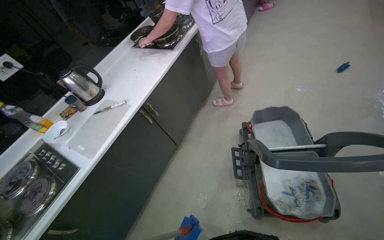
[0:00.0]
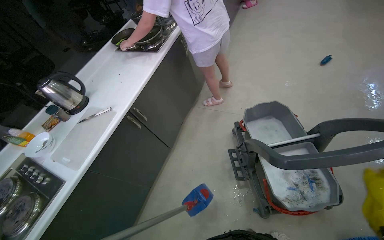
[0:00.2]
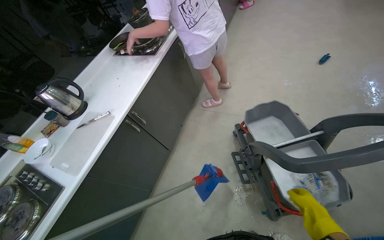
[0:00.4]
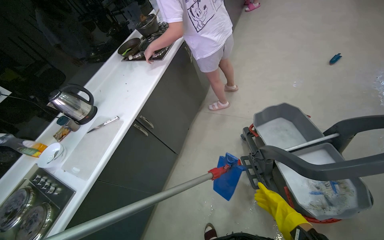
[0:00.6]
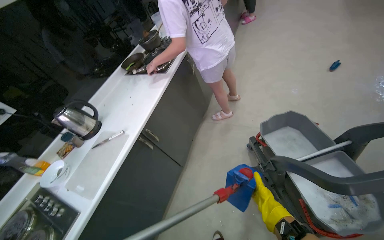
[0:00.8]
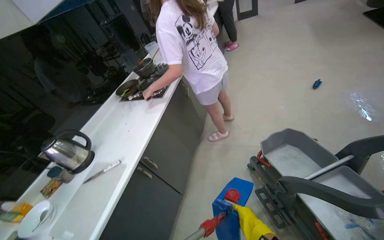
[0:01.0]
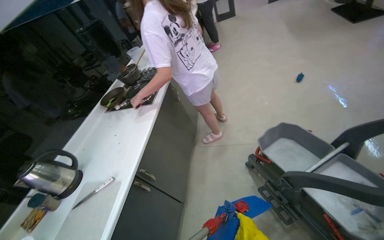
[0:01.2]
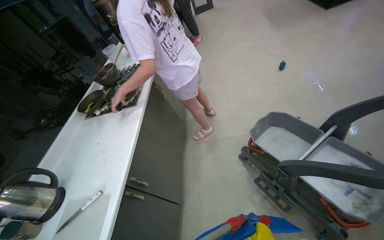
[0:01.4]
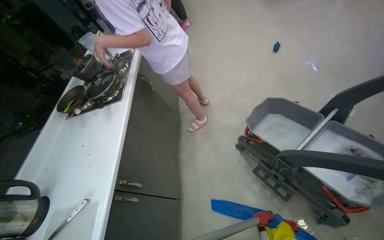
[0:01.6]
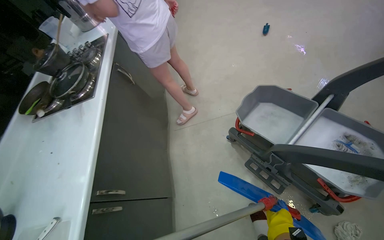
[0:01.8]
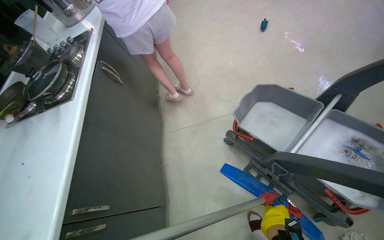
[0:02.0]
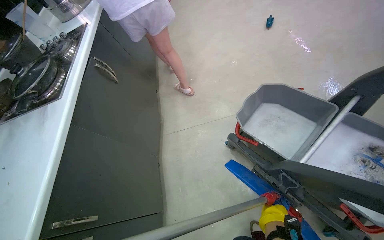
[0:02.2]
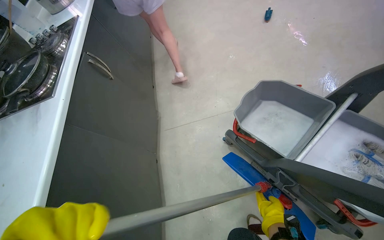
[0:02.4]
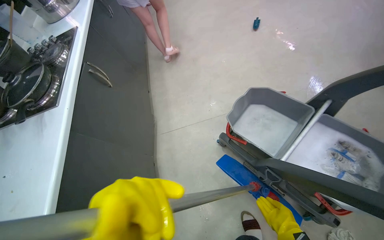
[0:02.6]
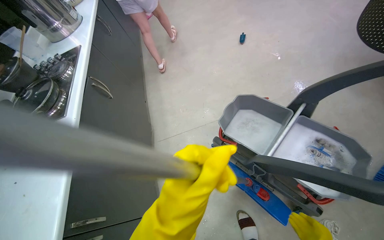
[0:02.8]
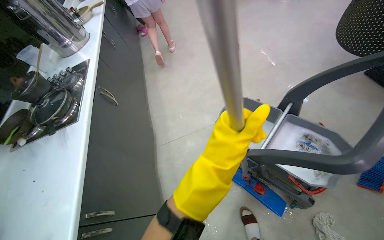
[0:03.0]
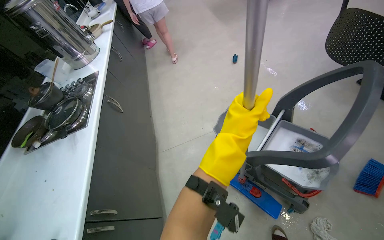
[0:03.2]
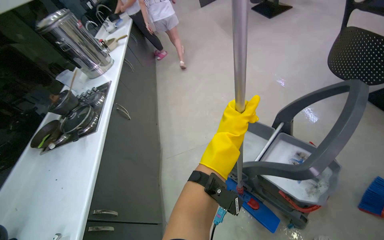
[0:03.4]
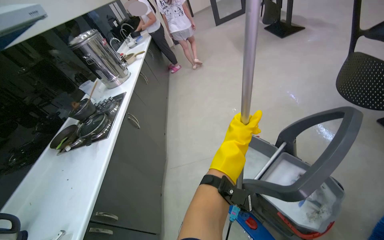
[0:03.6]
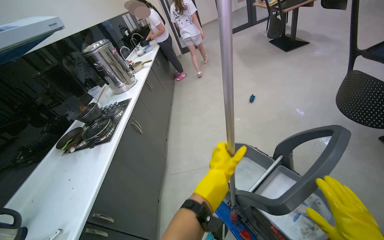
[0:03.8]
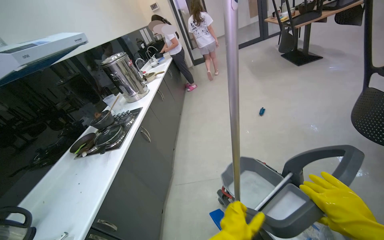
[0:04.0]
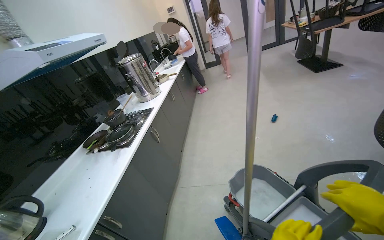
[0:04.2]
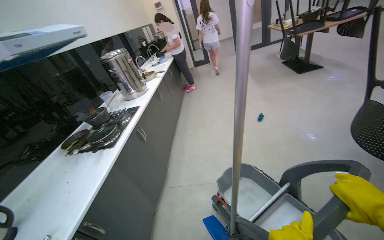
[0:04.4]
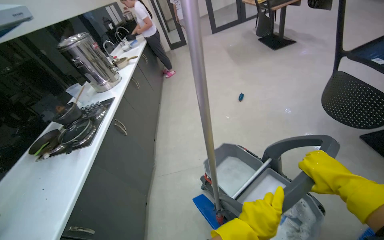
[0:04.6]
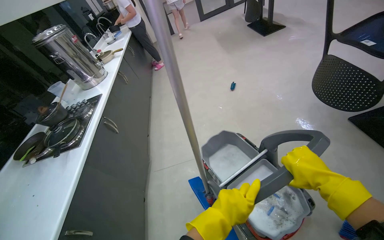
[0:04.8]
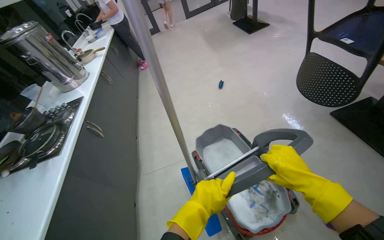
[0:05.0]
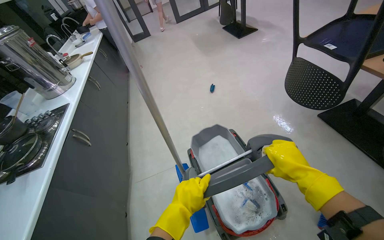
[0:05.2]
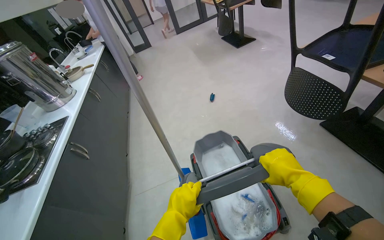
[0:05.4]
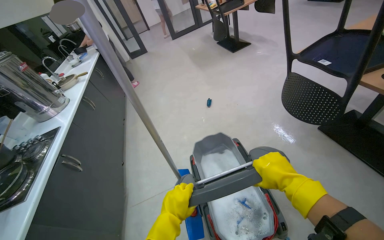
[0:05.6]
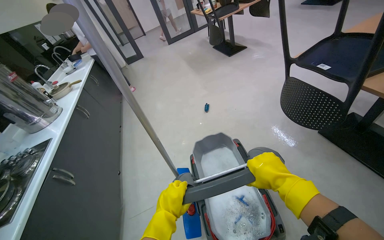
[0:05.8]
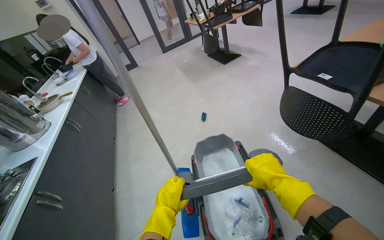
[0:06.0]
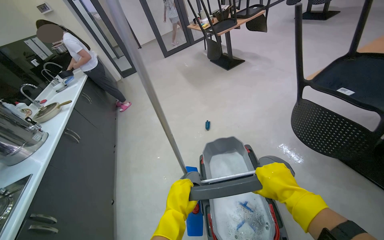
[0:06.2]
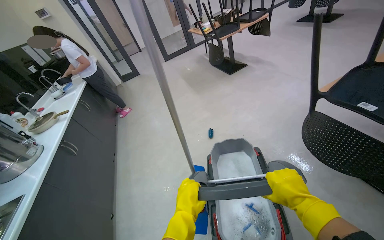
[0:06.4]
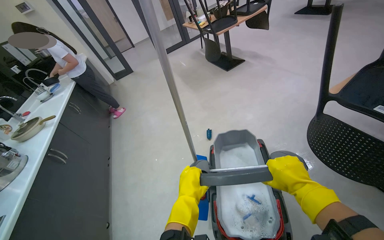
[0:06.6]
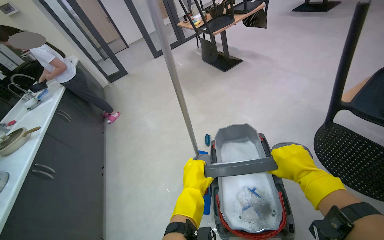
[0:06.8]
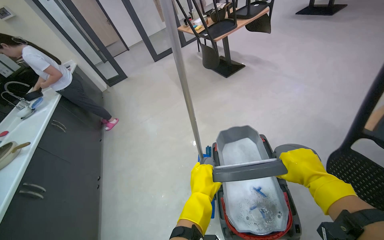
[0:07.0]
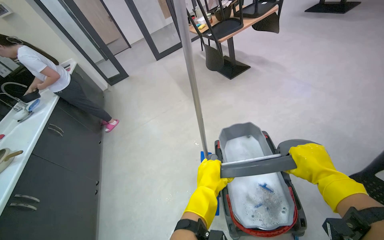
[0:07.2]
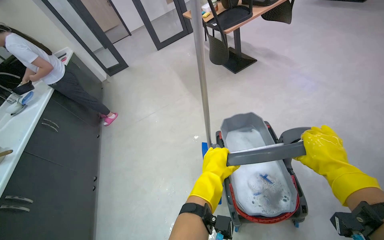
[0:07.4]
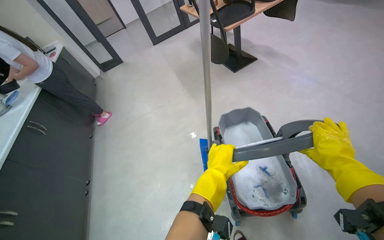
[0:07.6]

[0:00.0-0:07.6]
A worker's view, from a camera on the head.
Job: mopping floor.
The whole recording: Mopping kitchen floor. The worker mops the kitchen floor with a flat mop, periodically cleaning the mop head in a bucket.
0:00.0 to 0:01.6: The head rotates some 30 degrees to the right.
0:03.0 to 0:04.6: The view tips upward by roughly 10 degrees.
0:04.6 to 0:06.0: The wearer looks roughly 15 degrees further to the right. Both hands travel together to the left, about 15 cm.
0:06.0 to 0:07.6: The camera is carried approximately 90 cm.

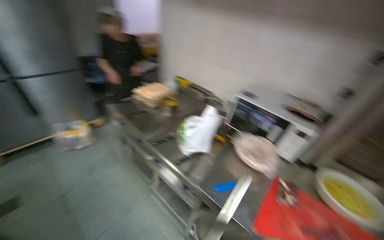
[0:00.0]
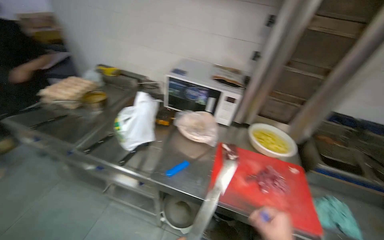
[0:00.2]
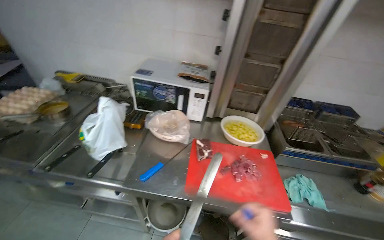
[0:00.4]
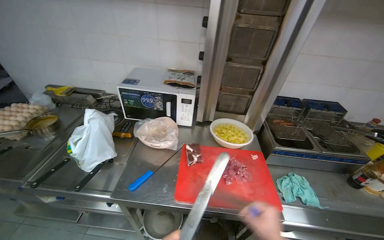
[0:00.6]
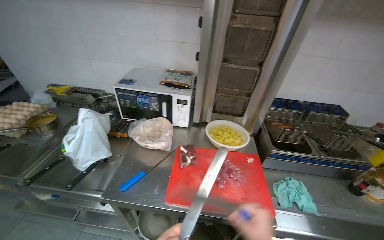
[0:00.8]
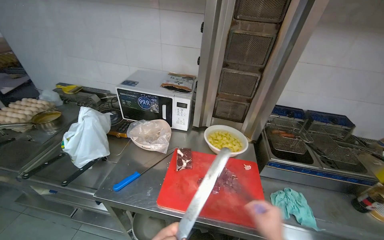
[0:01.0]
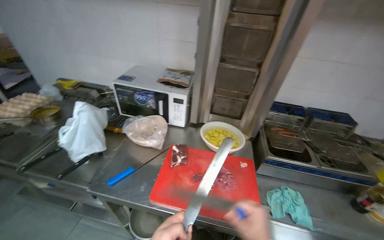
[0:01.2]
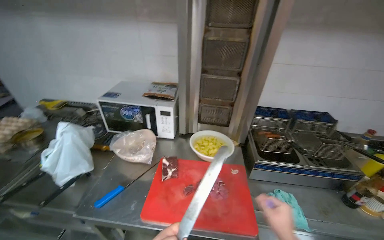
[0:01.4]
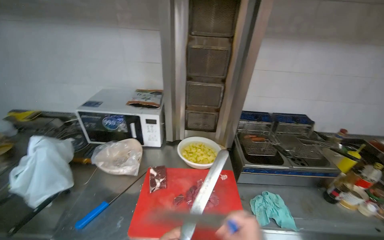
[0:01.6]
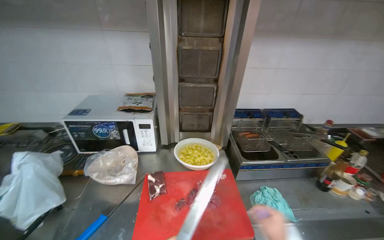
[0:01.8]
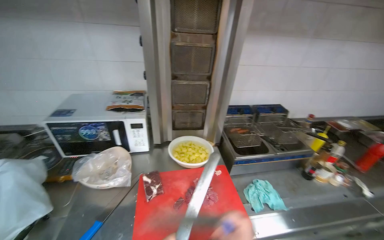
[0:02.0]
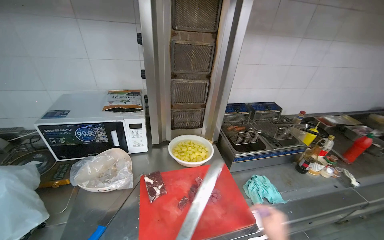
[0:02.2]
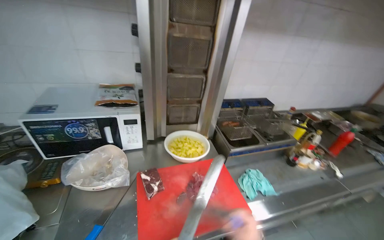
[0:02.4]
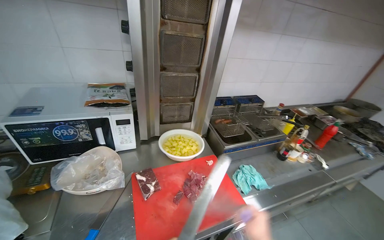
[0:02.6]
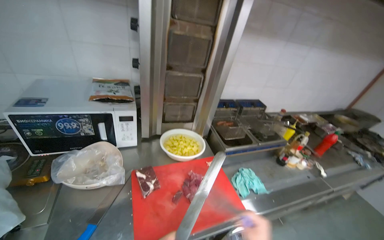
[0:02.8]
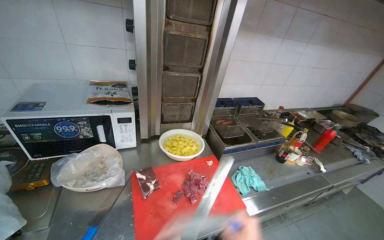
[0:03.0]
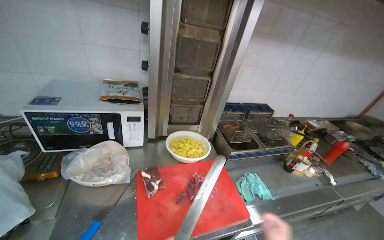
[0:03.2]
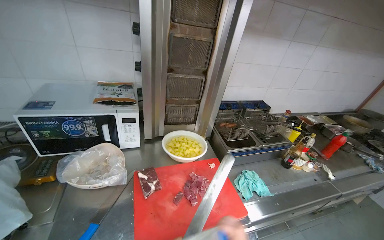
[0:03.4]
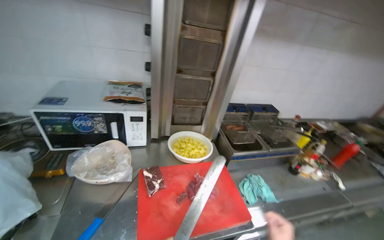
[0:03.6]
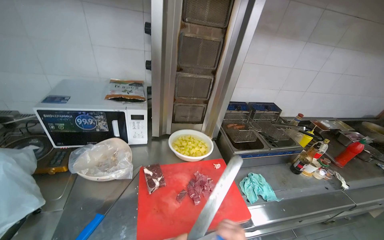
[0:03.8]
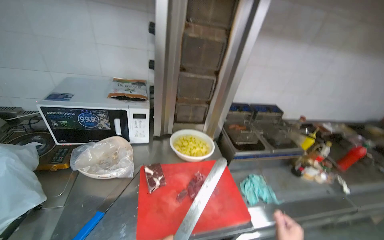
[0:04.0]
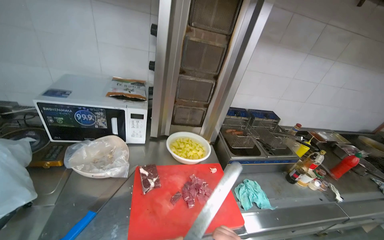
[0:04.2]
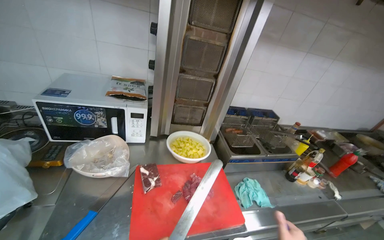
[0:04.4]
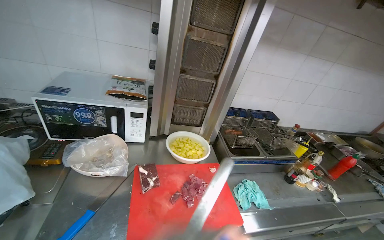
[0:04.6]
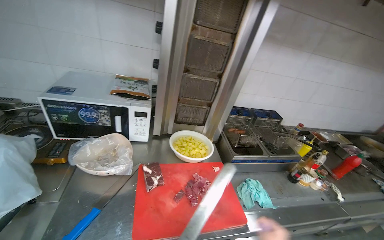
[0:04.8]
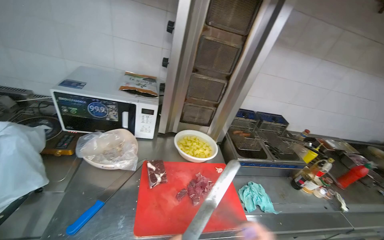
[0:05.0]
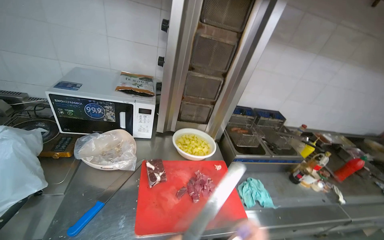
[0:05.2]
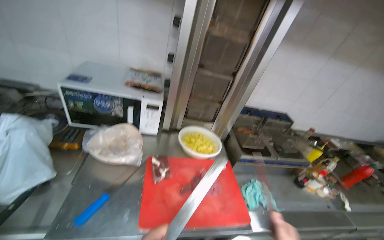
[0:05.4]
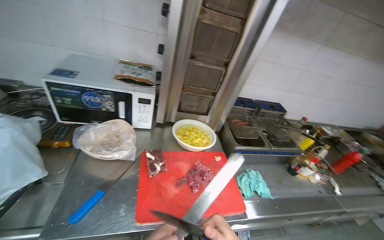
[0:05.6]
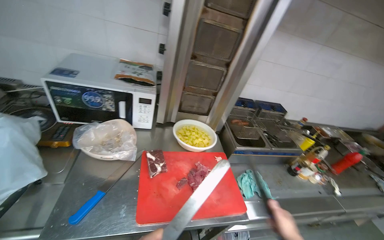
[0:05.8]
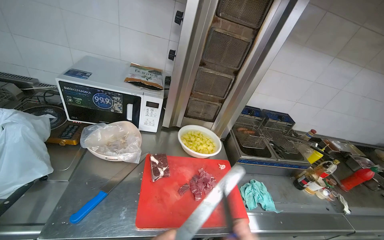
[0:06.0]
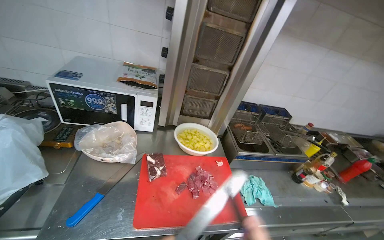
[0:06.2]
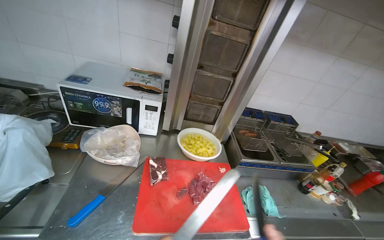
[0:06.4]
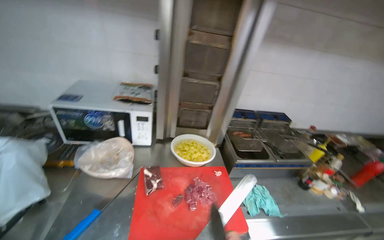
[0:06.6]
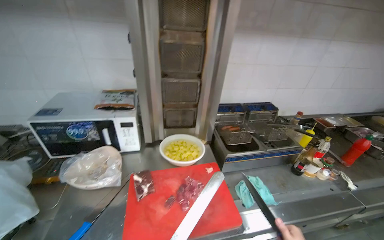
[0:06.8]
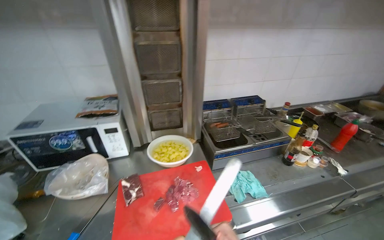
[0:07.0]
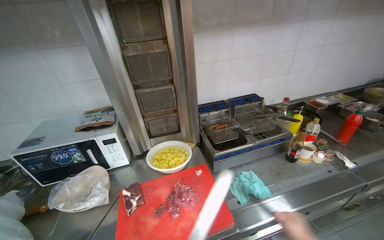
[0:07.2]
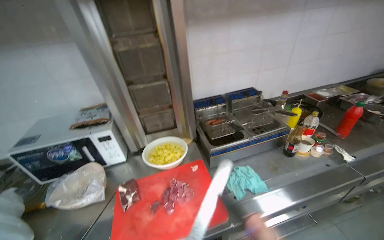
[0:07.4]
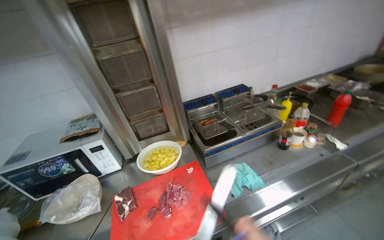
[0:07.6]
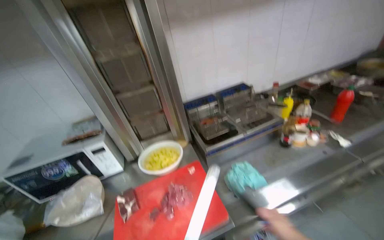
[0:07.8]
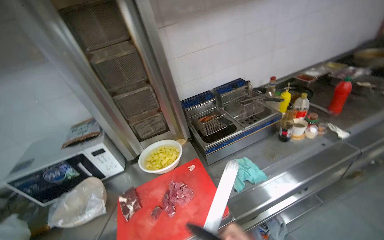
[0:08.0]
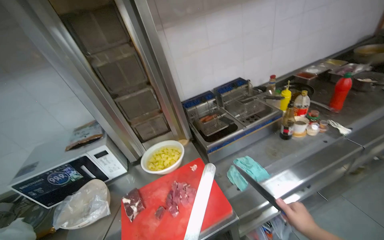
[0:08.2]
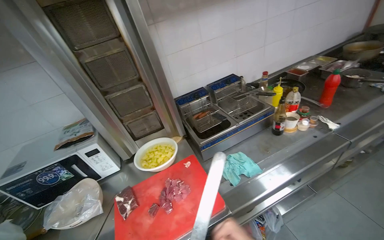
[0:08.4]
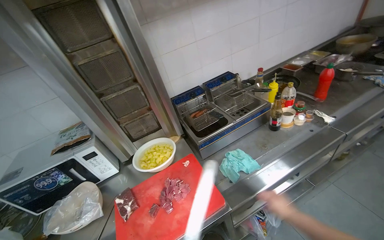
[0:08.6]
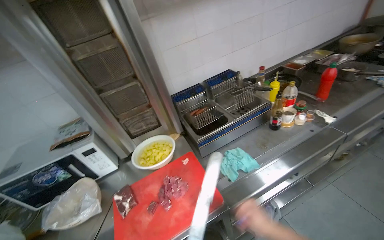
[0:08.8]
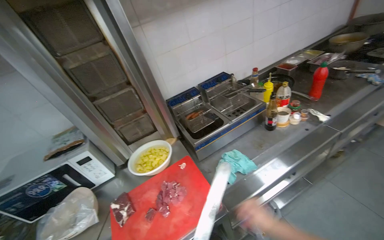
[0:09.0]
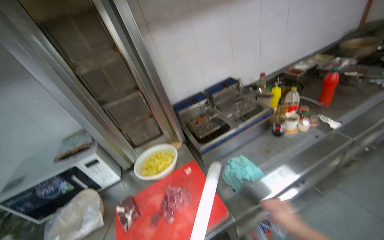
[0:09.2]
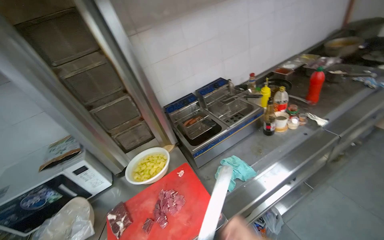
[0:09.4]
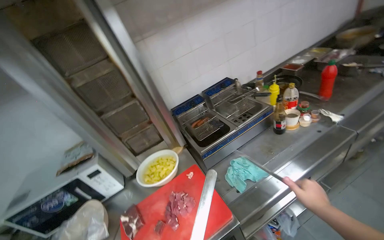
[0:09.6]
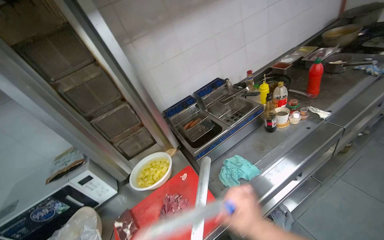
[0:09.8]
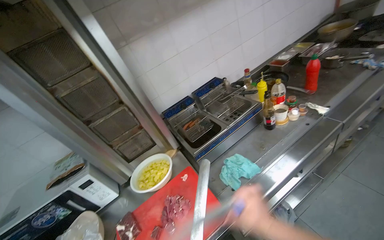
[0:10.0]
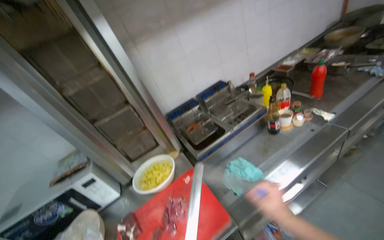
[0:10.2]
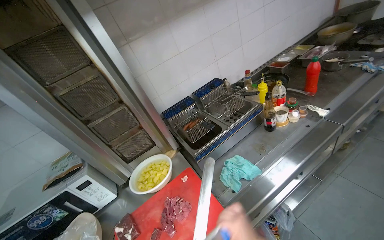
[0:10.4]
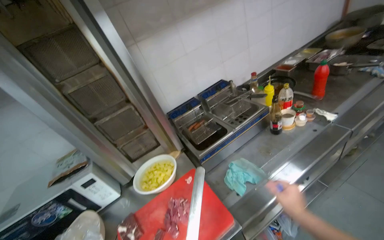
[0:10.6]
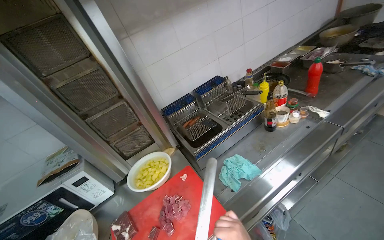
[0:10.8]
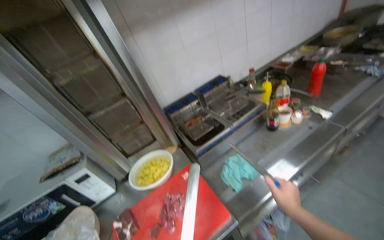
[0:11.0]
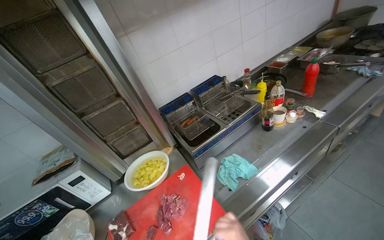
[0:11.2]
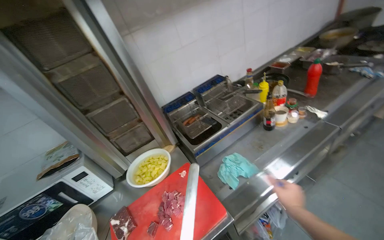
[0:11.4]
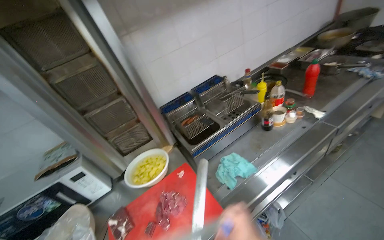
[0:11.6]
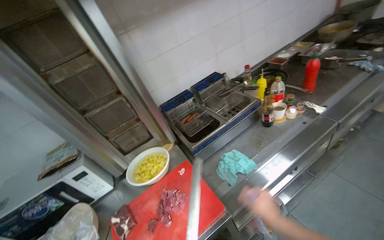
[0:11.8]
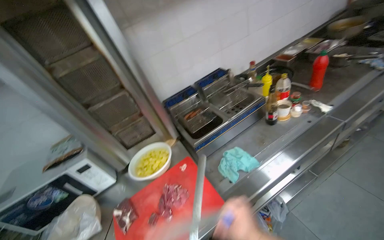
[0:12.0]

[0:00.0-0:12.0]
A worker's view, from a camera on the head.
Job: preparing food.
The whole recording: Sharpening knife. The worker sharpens a knife using a sharpening steel.
0:00.0 to 0:01.6: The head turns to the right by about 40 degrees.
0:01.6 to 0:03.0: The view swings some 25 degrees to the right.
0:06.0 to 0:07.6: Everything in view rotates about 30 degrees counterclockwise.
